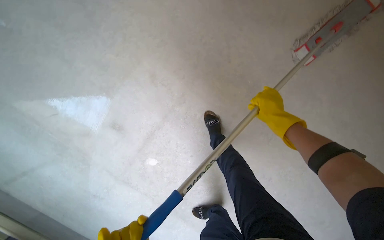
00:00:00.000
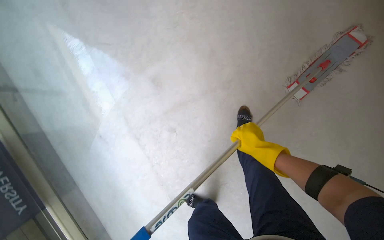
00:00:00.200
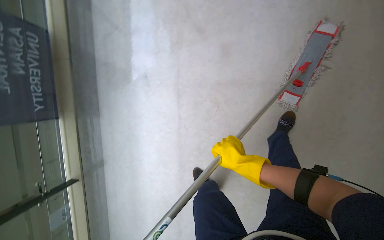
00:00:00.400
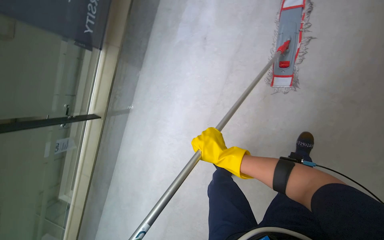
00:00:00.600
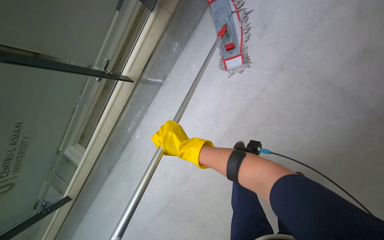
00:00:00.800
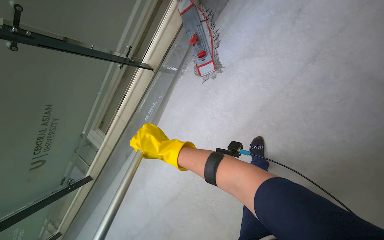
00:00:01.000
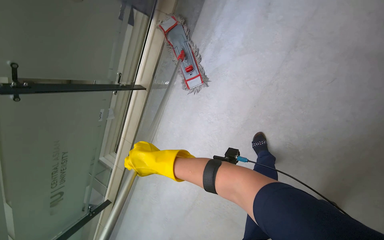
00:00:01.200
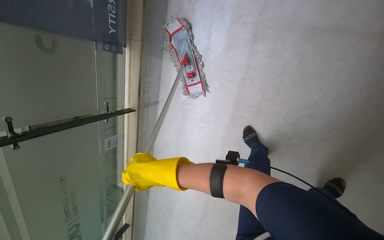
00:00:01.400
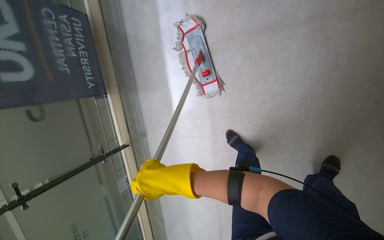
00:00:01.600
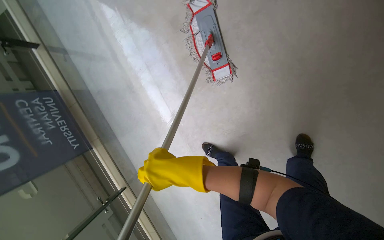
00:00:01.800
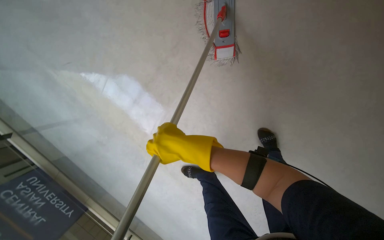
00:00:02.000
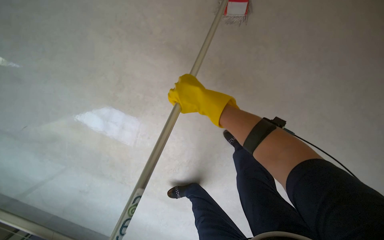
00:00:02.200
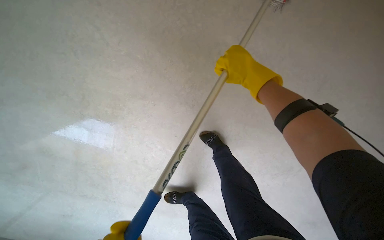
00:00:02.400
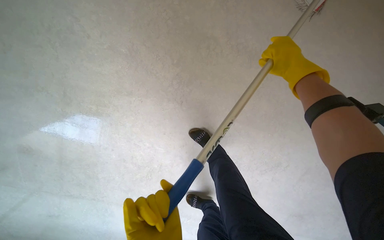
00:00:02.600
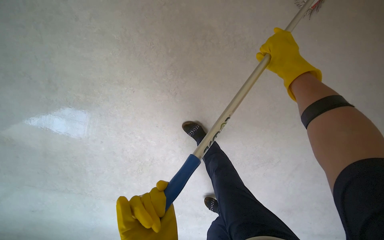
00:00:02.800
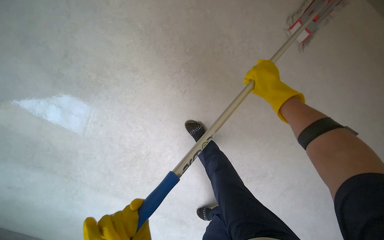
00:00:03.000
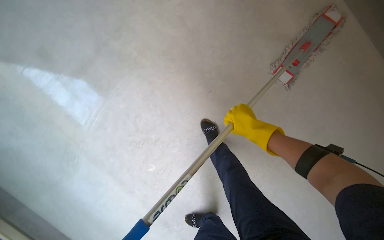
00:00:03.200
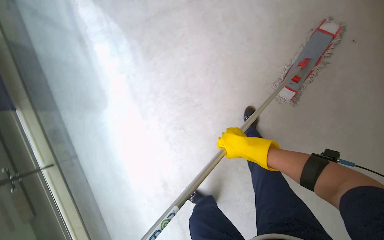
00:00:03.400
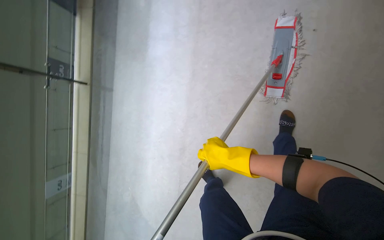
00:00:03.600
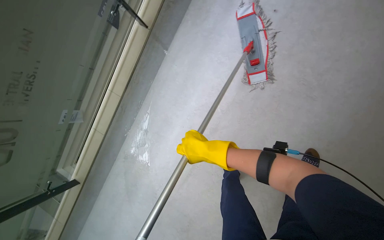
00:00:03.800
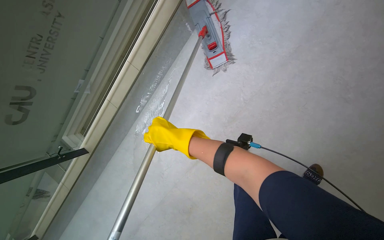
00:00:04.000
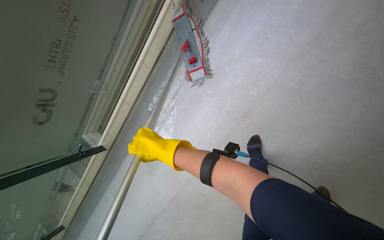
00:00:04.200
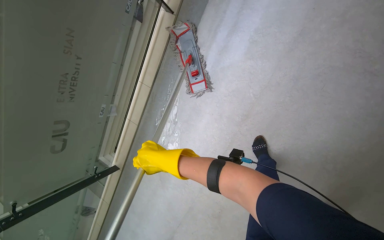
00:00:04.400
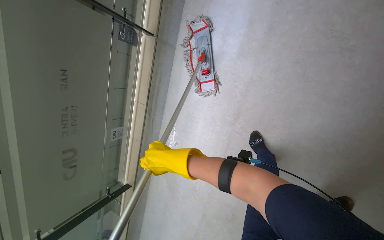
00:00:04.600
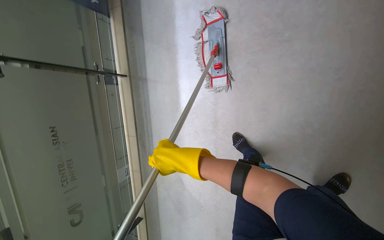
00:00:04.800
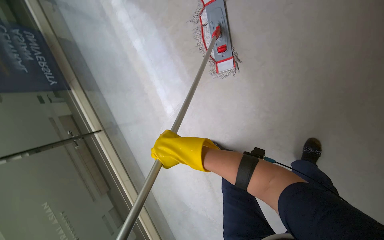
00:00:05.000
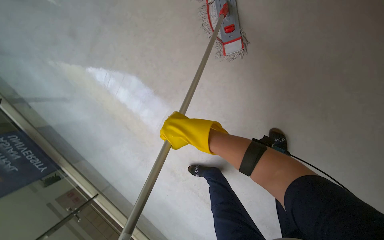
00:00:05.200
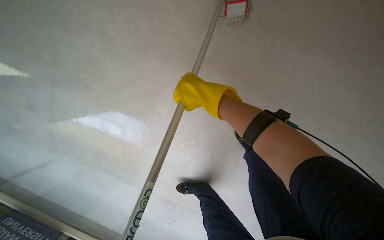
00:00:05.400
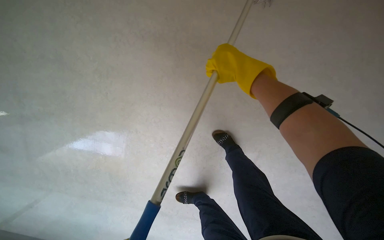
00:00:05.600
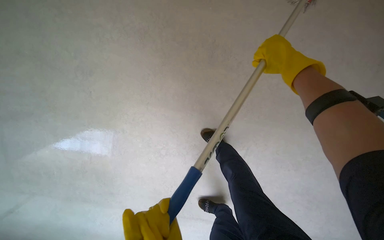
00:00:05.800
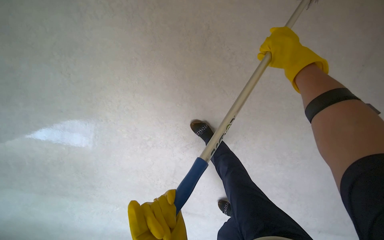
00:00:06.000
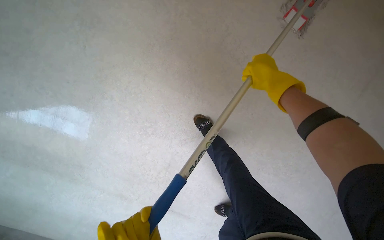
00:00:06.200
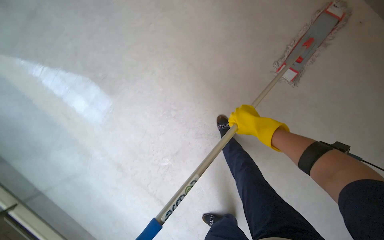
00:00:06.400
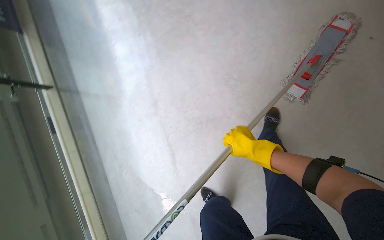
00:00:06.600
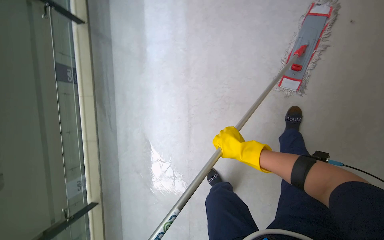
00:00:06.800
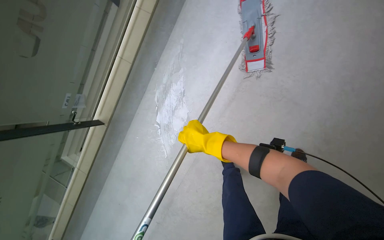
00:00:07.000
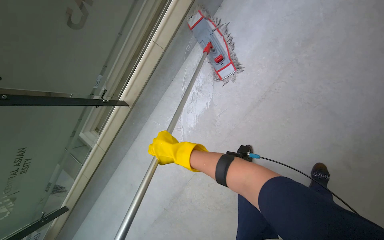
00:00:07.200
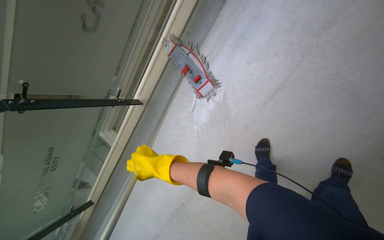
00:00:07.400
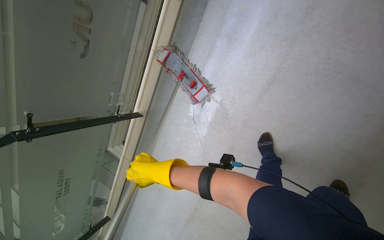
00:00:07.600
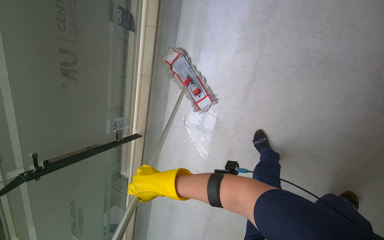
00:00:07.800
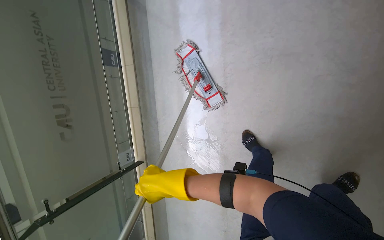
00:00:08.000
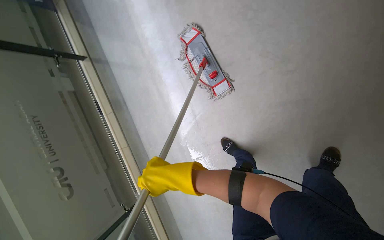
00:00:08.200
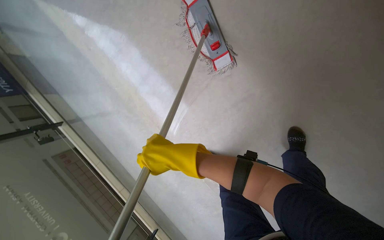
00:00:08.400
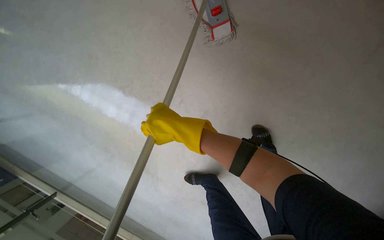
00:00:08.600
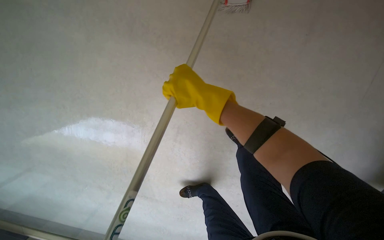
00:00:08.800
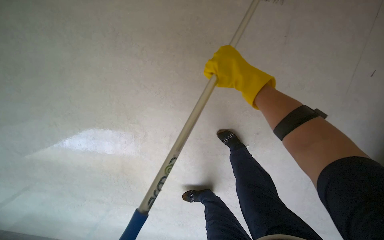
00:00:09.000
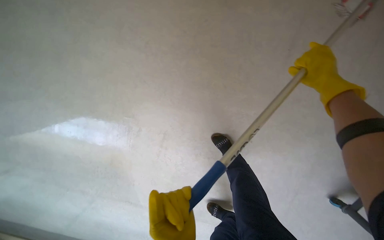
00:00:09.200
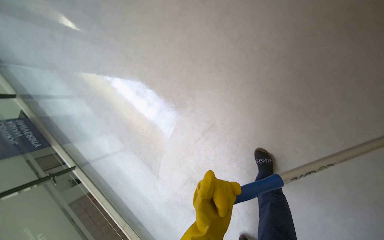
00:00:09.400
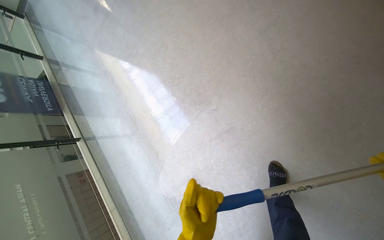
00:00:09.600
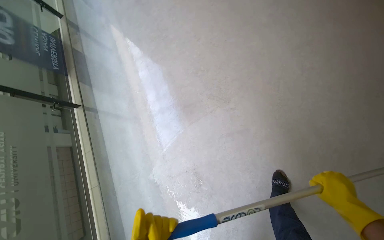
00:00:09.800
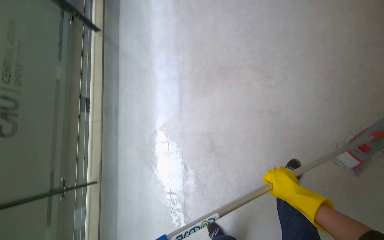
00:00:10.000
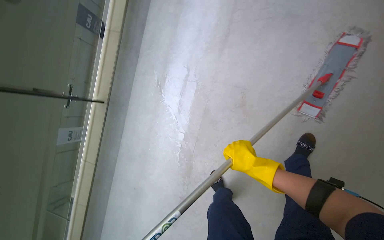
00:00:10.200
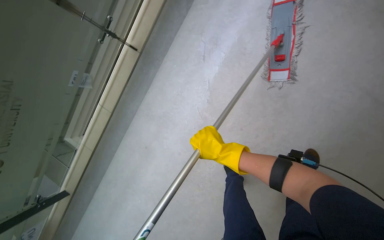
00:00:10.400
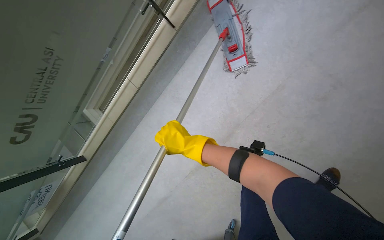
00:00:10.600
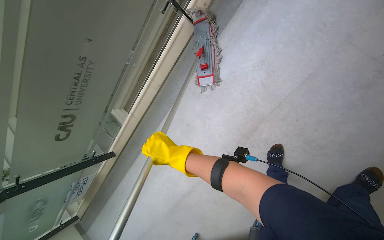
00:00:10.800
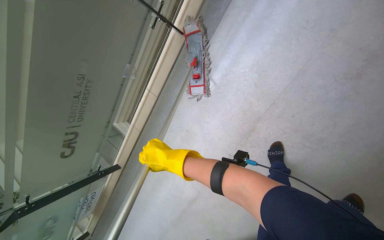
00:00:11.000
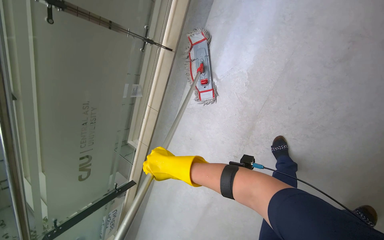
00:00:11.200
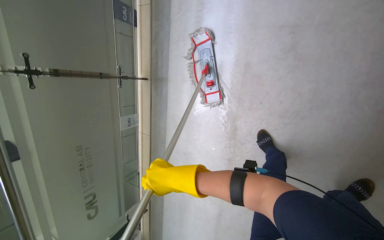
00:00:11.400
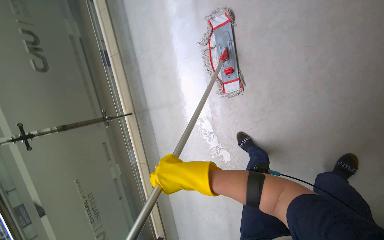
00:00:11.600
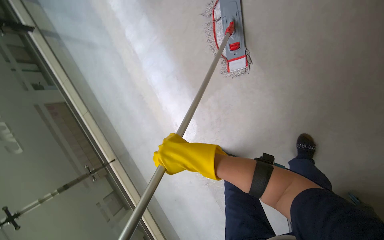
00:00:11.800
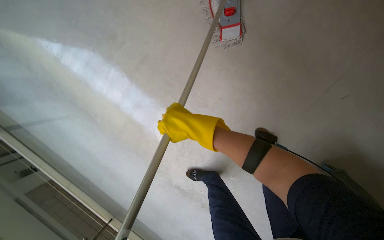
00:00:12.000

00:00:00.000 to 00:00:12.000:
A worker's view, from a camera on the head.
Job: mopping floor.
The whole recording: Mopping hallway floor. The worker mops the hallway floor with a flat mop, occasionally cleaning the mop in the bucket.
00:00:01.600 to 00:00:03.000: The camera is carried roughly 50 cm. Everything in view rotates about 25 degrees counterclockwise.
00:00:03.000 to 00:00:04.400: The view tilts approximately 35 degrees upward. The scene rotates counterclockwise by about 45 degrees.
00:00:04.400 to 00:00:06.000: The view pans to the left by approximately 20 degrees. Everything in view rotates approximately 25 degrees counterclockwise.
00:00:06.000 to 00:00:07.600: The wearer moves about 50 cm. The camera sweeps to the left, by some 20 degrees. The view tilts about 15 degrees upward. Everything in view rotates approximately 40 degrees counterclockwise.
00:00:07.600 to 00:00:09.000: The wearer looks approximately 15 degrees further downward. The right hand moves to the right, up the picture and nearer to the camera, roughly 30 cm.

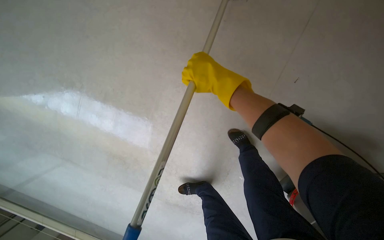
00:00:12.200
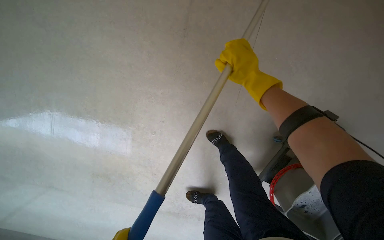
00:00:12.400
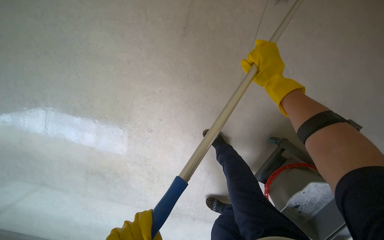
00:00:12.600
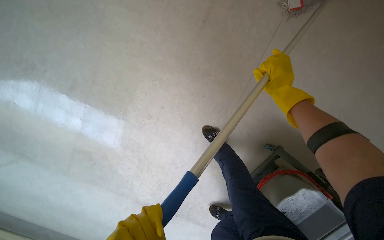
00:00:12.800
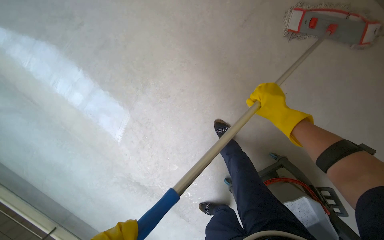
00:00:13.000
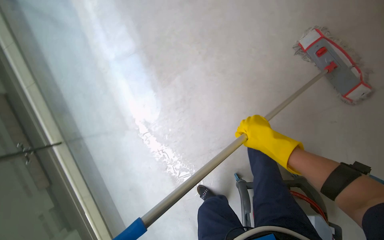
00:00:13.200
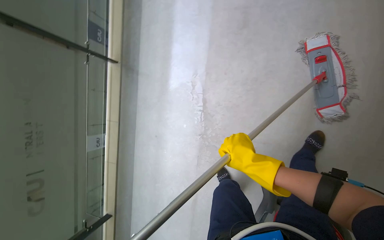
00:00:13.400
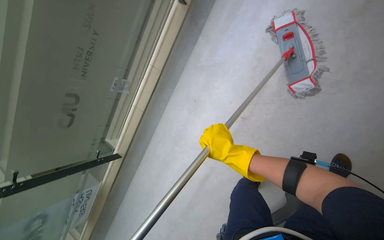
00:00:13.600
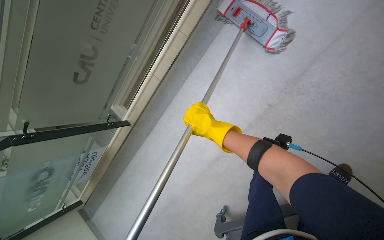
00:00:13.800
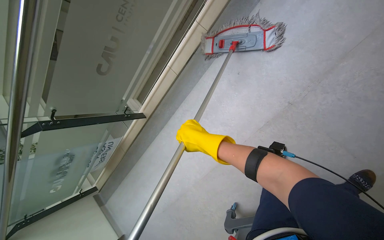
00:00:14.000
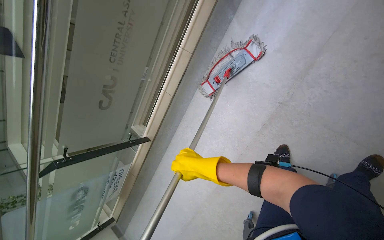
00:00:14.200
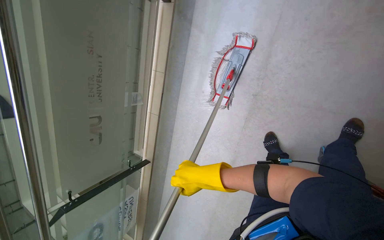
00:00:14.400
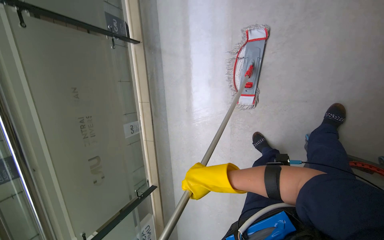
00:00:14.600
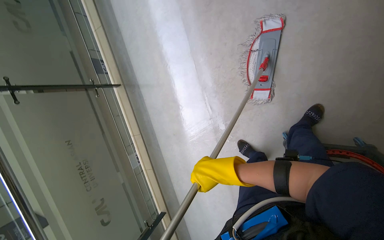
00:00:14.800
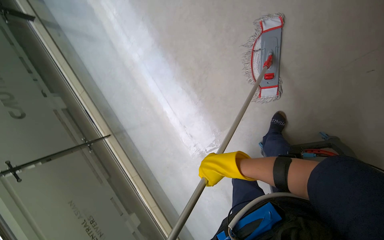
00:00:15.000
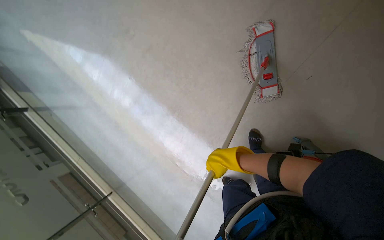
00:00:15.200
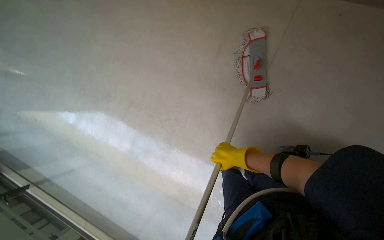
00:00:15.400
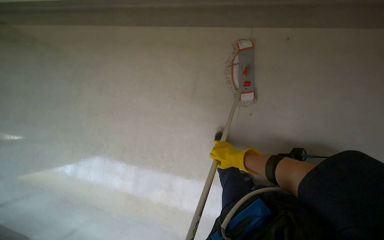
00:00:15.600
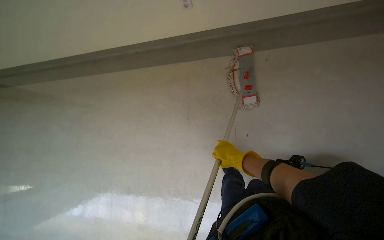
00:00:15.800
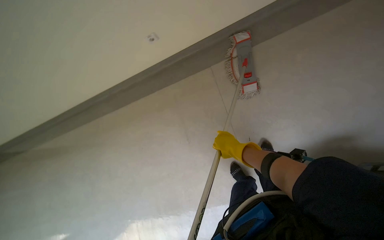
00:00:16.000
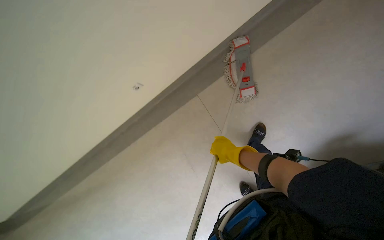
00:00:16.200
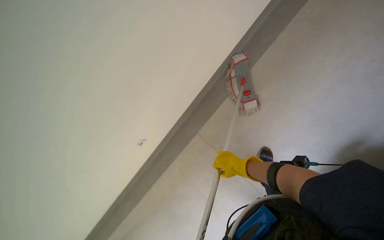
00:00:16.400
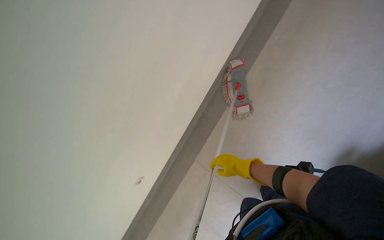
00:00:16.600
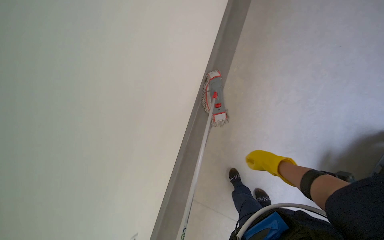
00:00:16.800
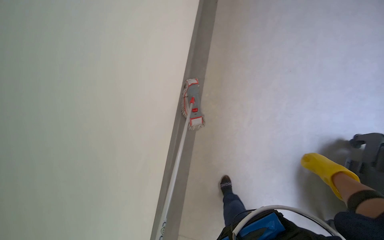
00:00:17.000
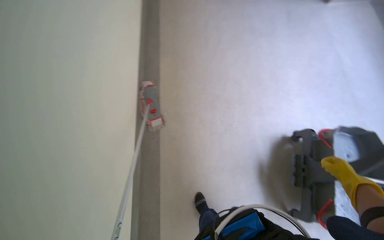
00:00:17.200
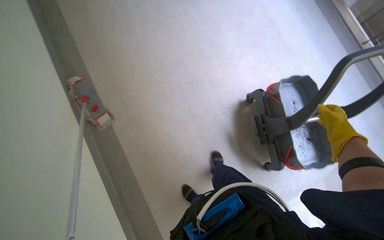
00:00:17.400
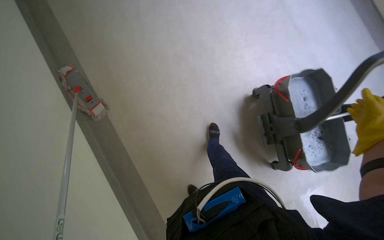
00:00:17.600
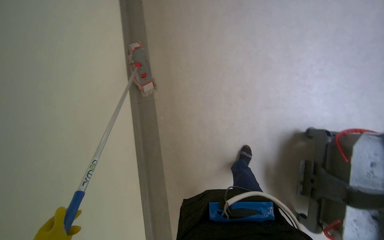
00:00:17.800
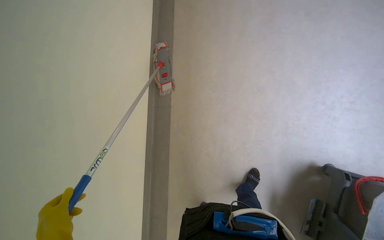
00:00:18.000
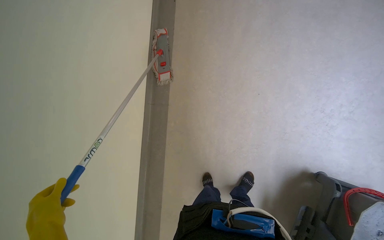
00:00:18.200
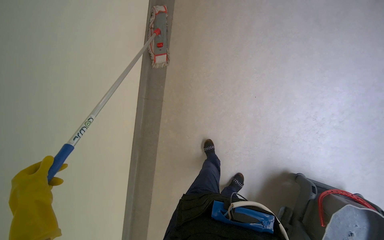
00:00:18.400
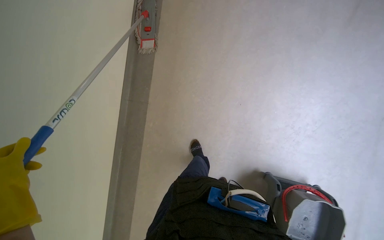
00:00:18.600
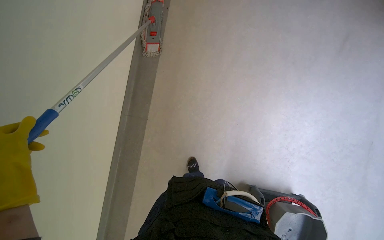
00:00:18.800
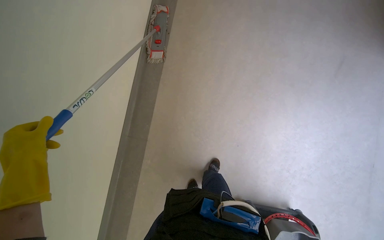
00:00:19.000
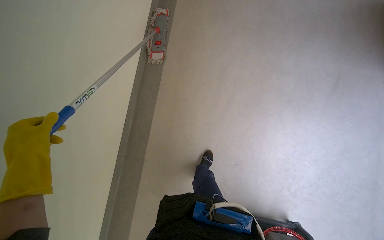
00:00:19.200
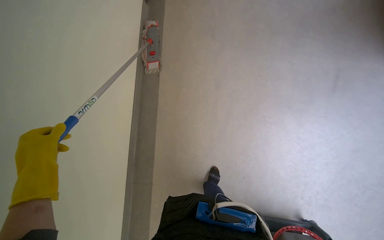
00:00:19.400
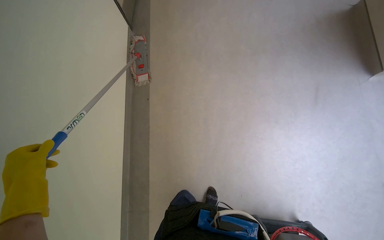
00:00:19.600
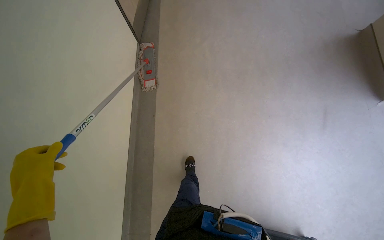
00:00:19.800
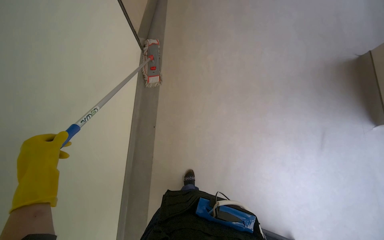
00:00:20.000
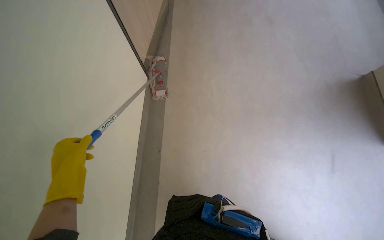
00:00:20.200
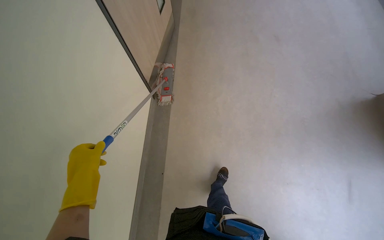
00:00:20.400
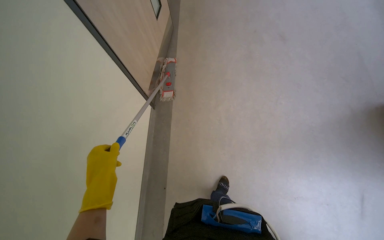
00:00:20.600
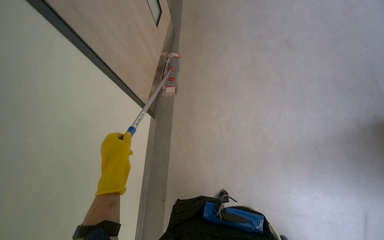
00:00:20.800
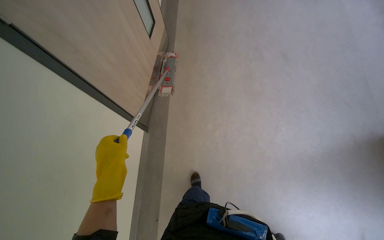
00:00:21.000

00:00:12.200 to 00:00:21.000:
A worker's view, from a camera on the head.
Job: mopping floor.
The whole recording: Mopping hallway floor. The worker mops the hallway floor with a flat mop, occasionally cleaning the mop in the bucket.
00:00:13.600 to 00:00:15.200: The camera is carried some 70 cm. The wearer looks some 25 degrees further upward. The scene rotates counterclockwise by about 75 degrees.
00:00:16.600 to 00:00:18.000: The camera sweeps to the right, by approximately 40 degrees.
00:00:18.000 to 00:00:19.600: The camera travels some 40 cm.
00:00:19.600 to 00:00:21.000: The view tilts roughly 15 degrees upward. The left hand travels farther from the camera by approximately 20 cm.
